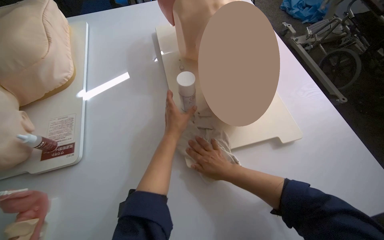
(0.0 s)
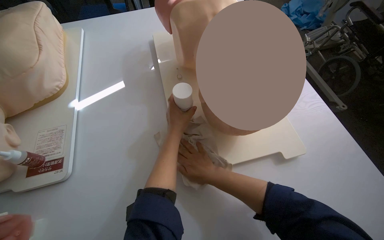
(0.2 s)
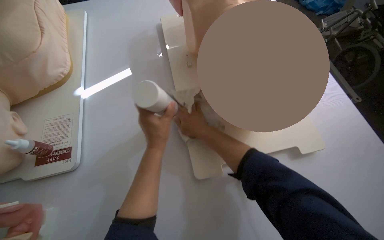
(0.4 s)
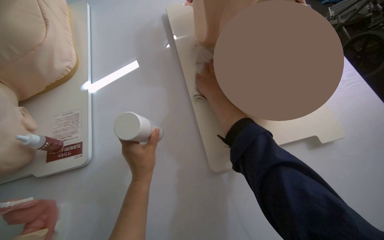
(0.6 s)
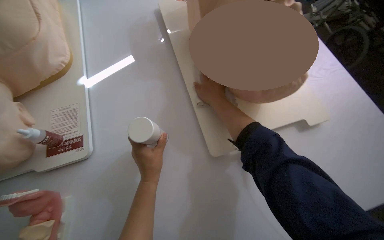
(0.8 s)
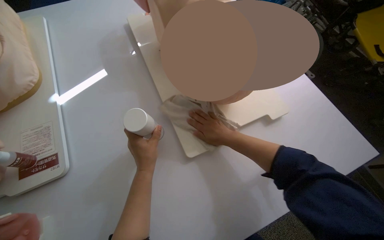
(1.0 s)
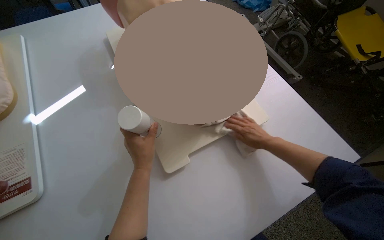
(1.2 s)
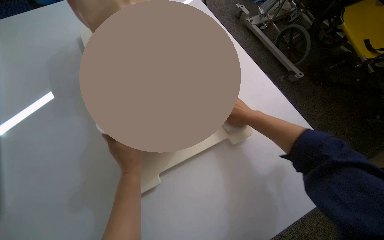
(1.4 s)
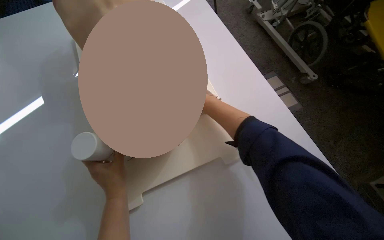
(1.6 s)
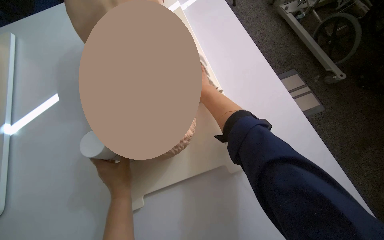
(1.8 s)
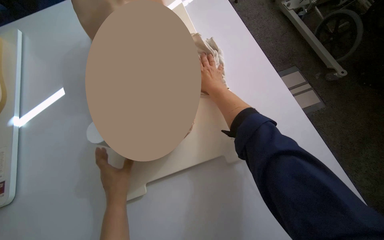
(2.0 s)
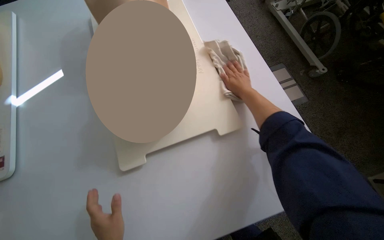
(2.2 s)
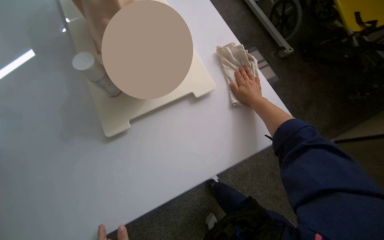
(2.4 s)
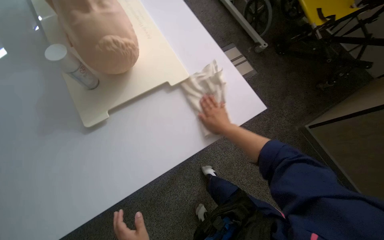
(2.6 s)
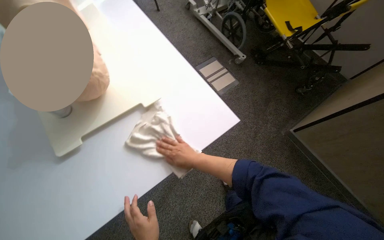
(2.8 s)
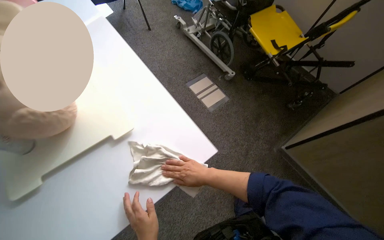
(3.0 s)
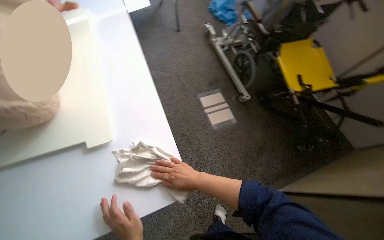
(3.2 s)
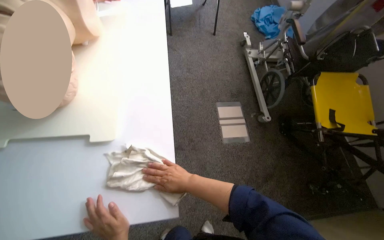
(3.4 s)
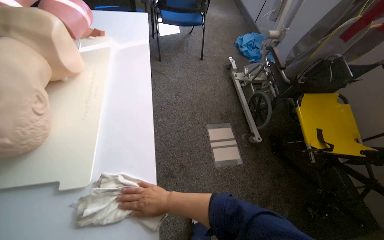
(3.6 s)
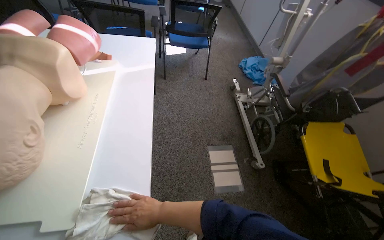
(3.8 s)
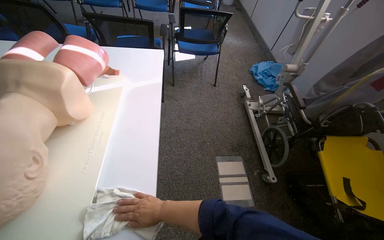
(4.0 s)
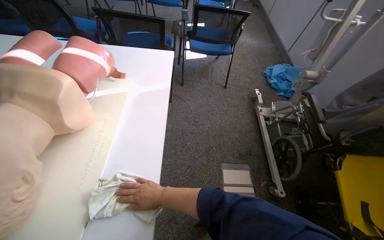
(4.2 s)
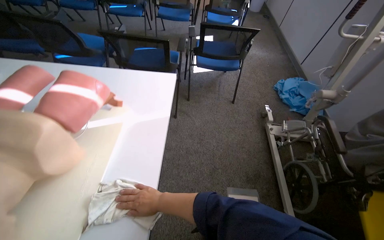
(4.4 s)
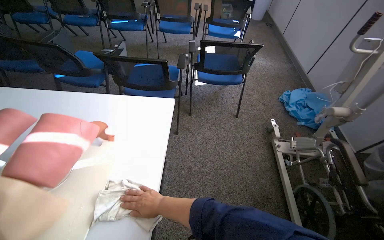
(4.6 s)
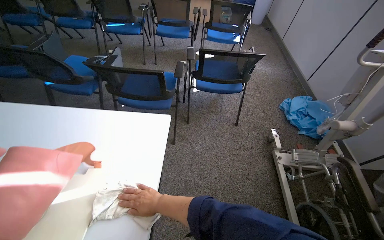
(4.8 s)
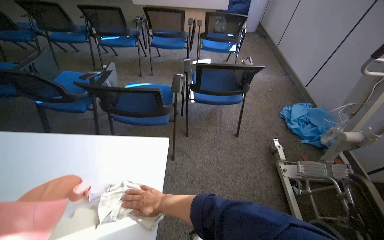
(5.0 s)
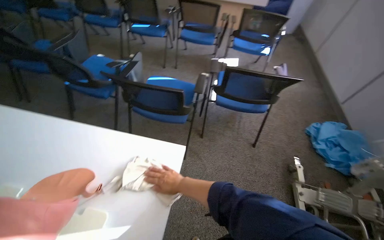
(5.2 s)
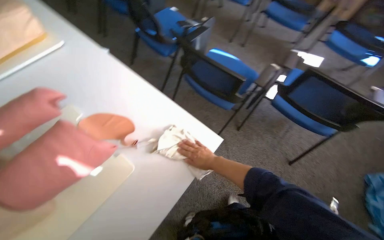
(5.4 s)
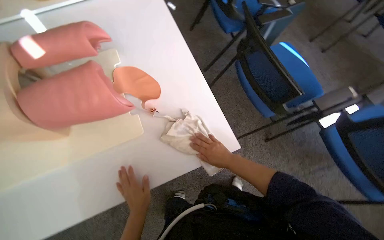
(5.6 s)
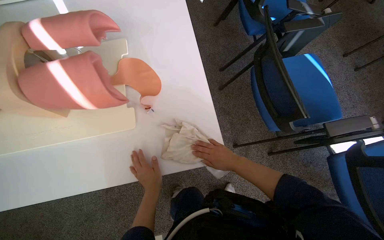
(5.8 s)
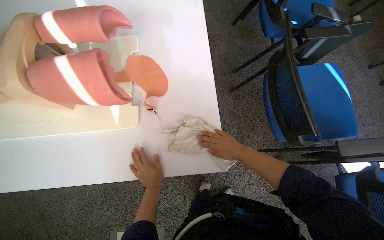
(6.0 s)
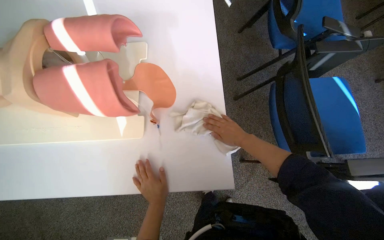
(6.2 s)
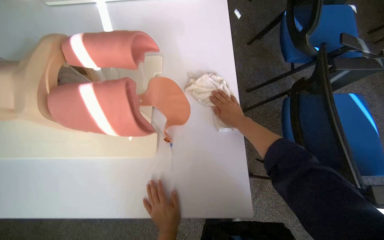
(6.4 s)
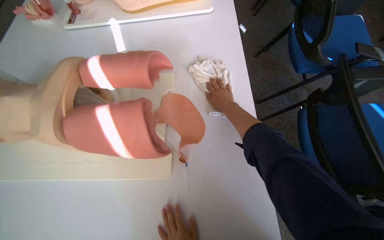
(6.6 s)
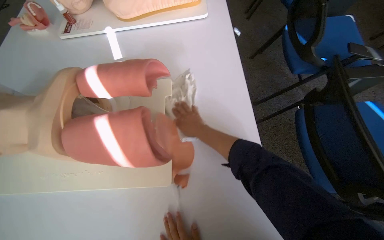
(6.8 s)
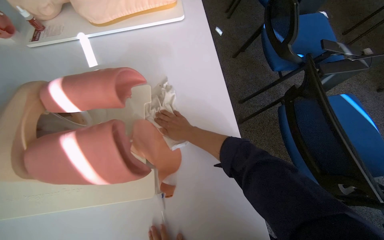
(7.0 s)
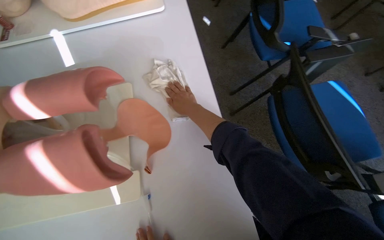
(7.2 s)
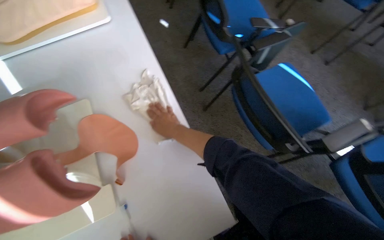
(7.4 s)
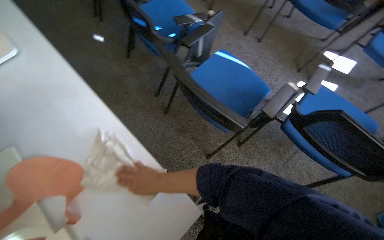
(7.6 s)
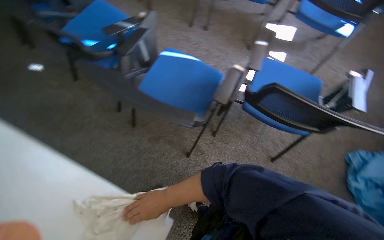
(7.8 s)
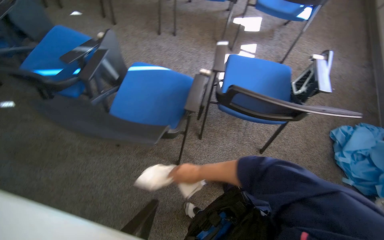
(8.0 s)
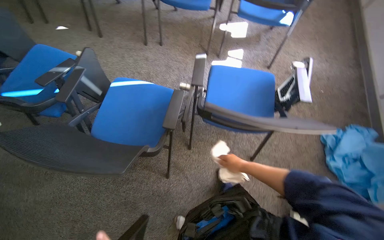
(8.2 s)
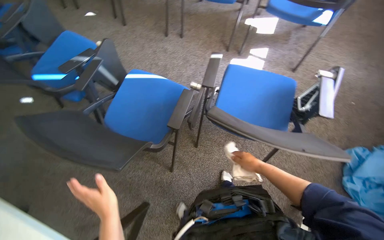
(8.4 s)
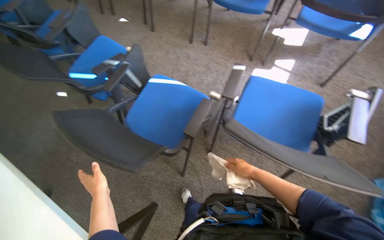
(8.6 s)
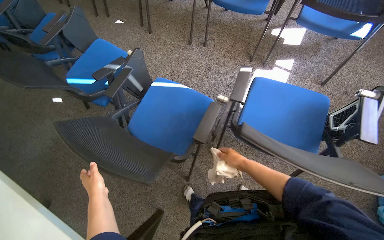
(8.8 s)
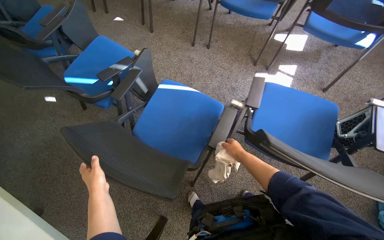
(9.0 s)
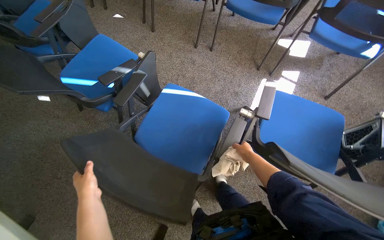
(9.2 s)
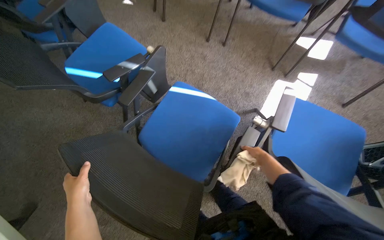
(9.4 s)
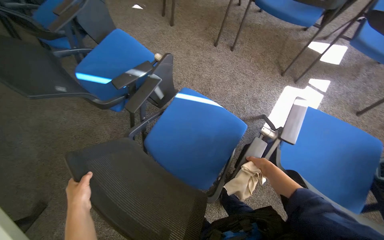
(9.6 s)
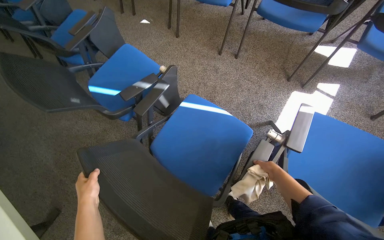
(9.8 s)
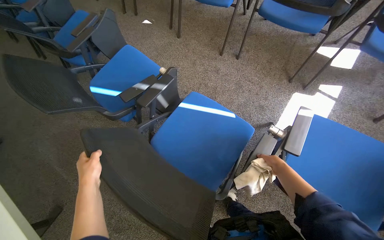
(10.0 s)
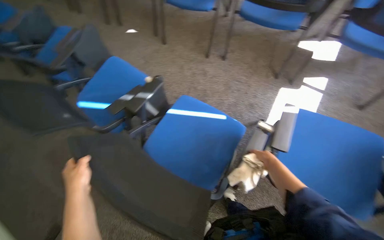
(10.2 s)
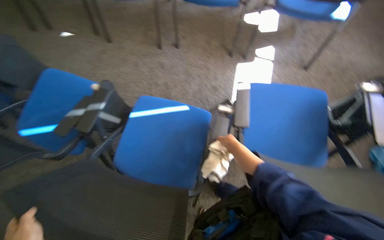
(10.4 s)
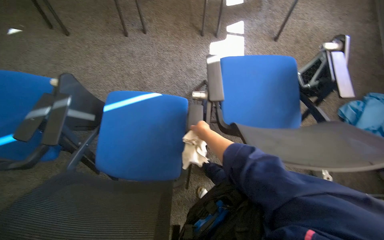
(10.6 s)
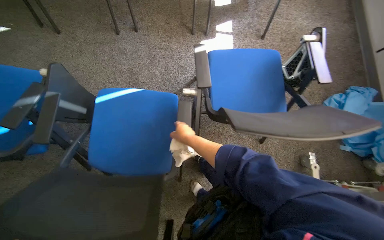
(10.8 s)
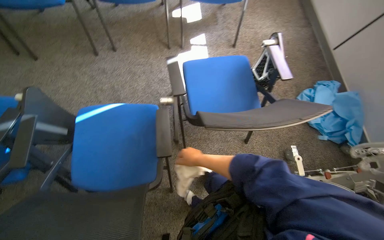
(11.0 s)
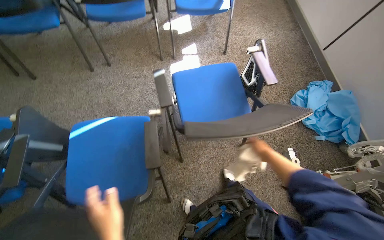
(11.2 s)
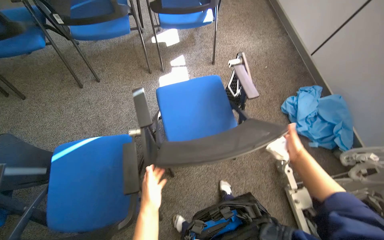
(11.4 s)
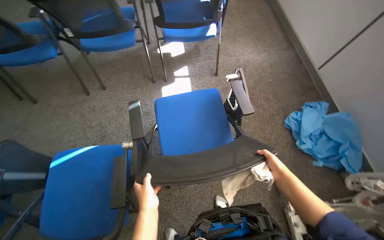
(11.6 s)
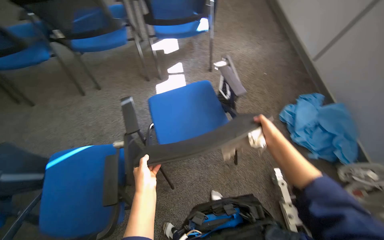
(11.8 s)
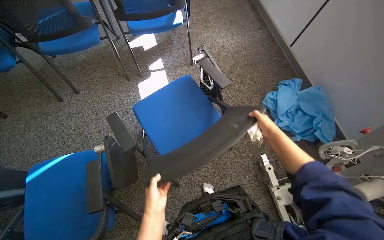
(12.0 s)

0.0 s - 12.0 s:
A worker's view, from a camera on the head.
Job: wiping surfaces.
The whole recording: Wiping tables and mannequins. The worker wipes the white tables and various medical training mannequins with a cloth.
0.0 s - 1.6 s: The right hand goes up and down the picture, about 25 cm each way, reversing 2 times.
1.6 s - 3.0 s: The right hand is displaced down the picture by some 35 cm.
3.0 s - 4.4 s: The head travels roughly 60 cm. The head turns to the left by roughly 40 degrees. The view tips upward by about 15 degrees.
4.4 s - 6.0 s: The head travels some 60 cm. The wearer's head swings about 80 degrees to the left. The camera pitches downward, by roughly 20 degrees.
6.0 s - 7.6 s: The head turns to the right by about 40 degrees.
10.4 s - 12.0 s: The camera is carried to the right, some 50 cm. The scene turns roughly 30 degrees counterclockwise in the picture.

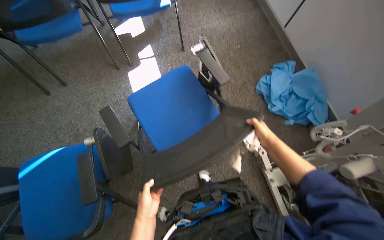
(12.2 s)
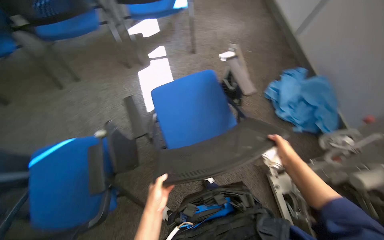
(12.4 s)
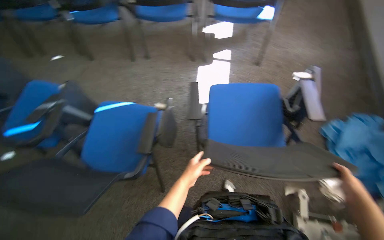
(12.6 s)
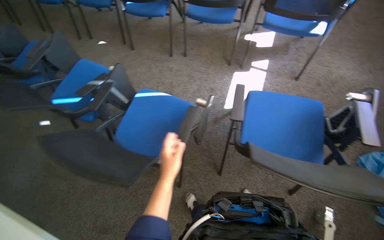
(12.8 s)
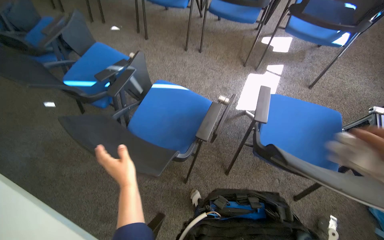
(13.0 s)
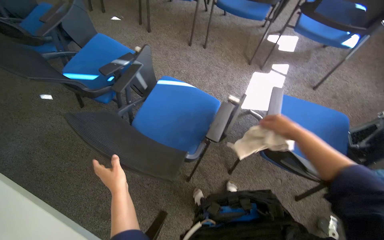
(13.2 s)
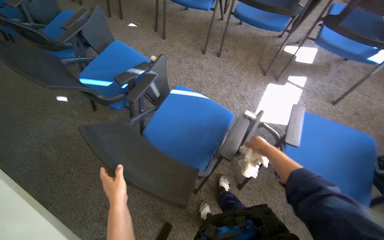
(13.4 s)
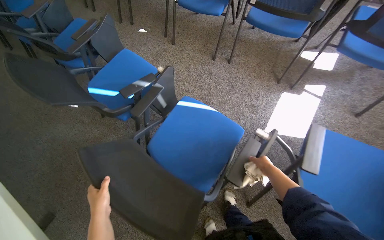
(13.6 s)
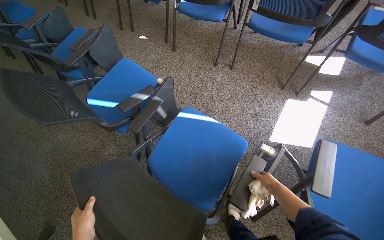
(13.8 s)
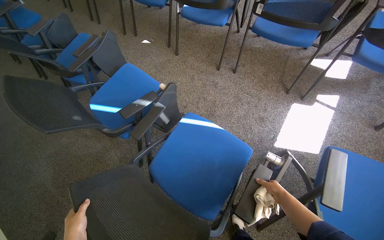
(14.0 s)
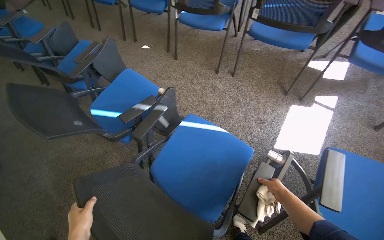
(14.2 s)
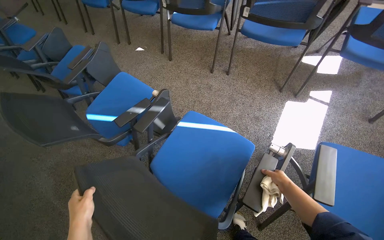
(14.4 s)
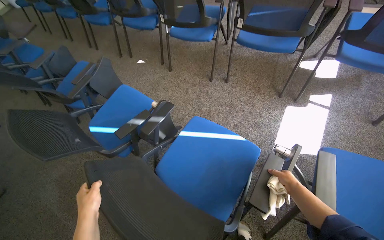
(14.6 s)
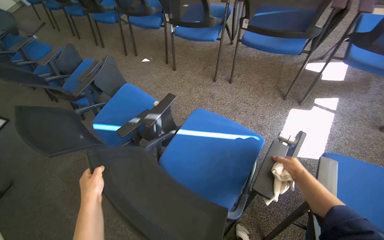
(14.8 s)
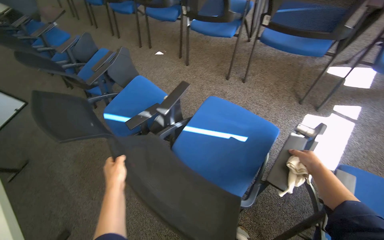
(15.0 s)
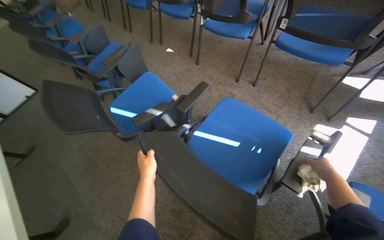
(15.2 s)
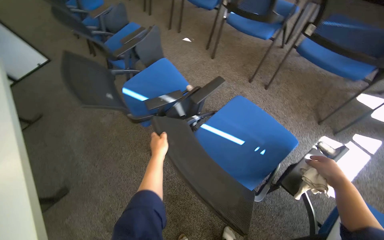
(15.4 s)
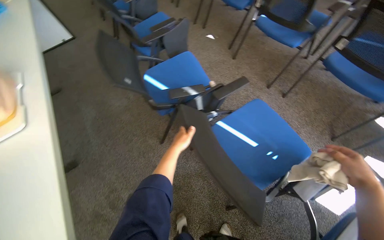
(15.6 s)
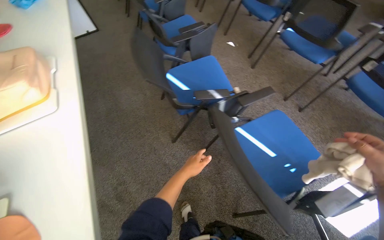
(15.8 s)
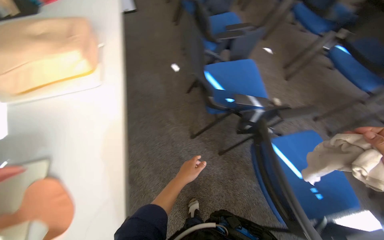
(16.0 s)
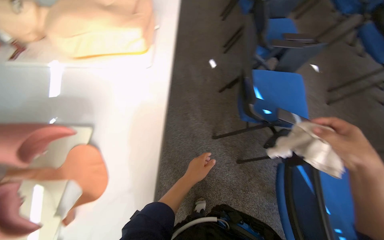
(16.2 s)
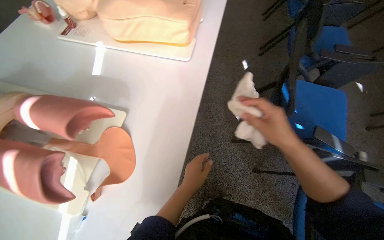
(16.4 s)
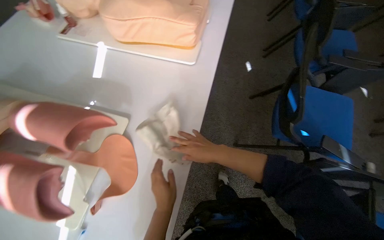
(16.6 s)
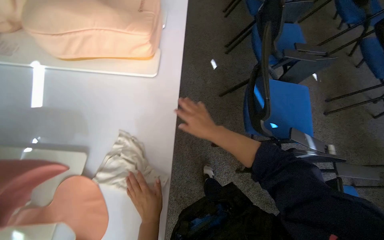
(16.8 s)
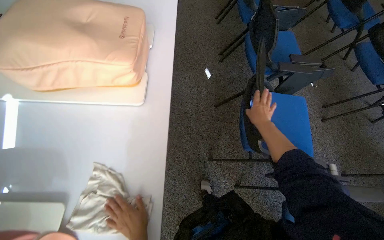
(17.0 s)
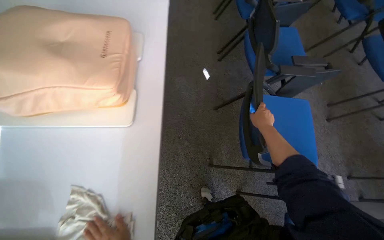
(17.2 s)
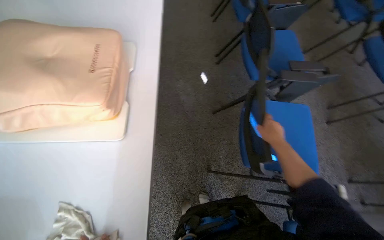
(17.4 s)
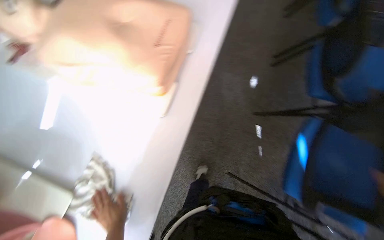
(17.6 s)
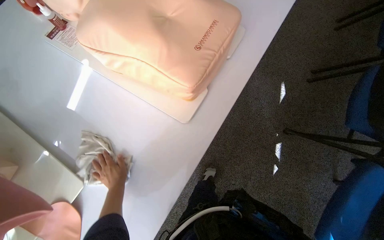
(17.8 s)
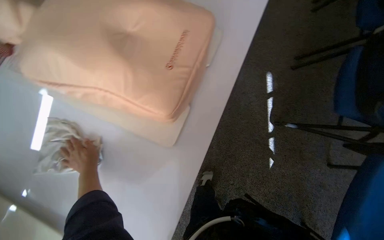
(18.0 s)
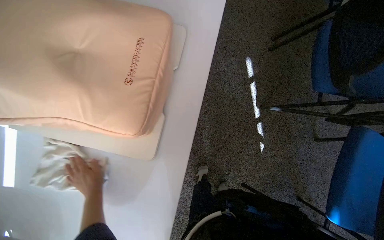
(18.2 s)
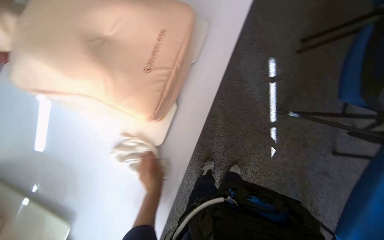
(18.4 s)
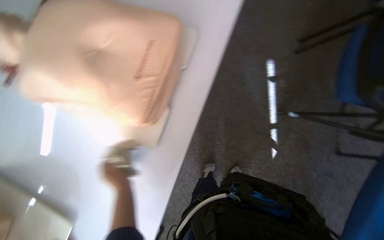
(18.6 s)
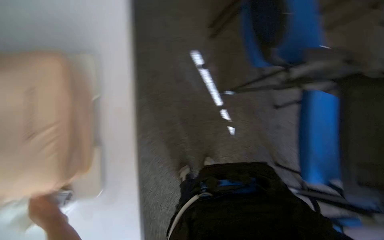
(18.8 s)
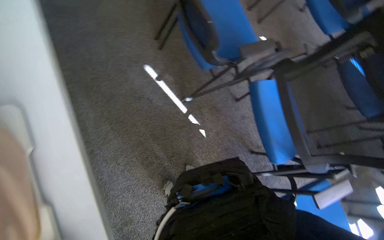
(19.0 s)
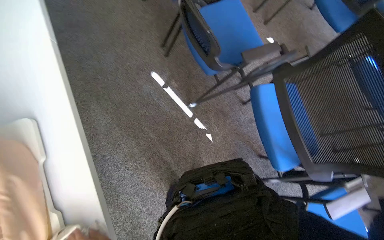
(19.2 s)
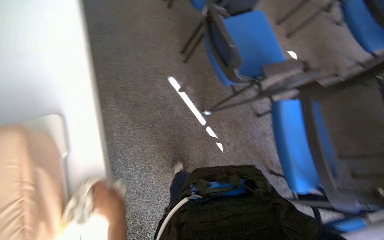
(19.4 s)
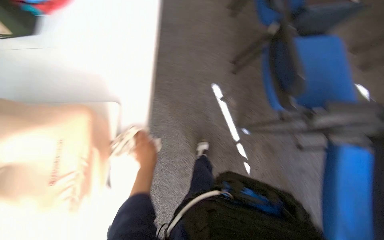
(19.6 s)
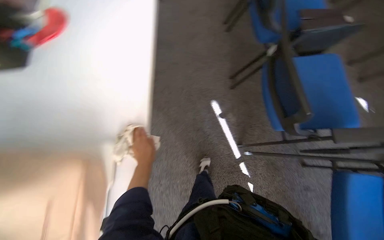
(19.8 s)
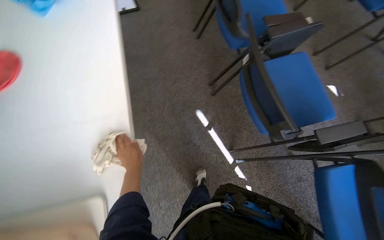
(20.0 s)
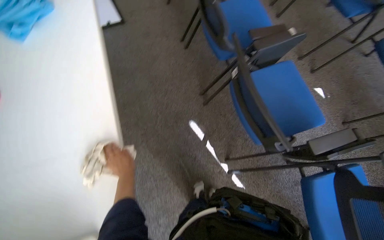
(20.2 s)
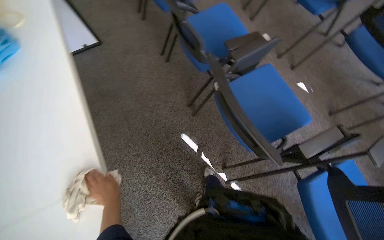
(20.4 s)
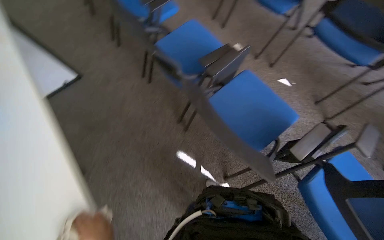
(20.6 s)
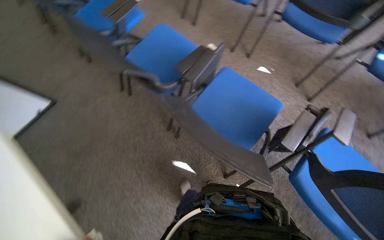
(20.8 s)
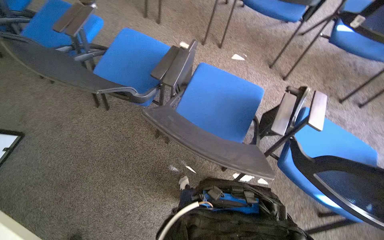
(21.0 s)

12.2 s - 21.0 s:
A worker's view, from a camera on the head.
Job: wiping surfaces.
The whole recording: Wiping tables and mannequins. The worker wipes the white tables and various medical training mannequins with a cloth.
12.2 s - 13.6 s: The camera is carried roughly 50 cm. The head turns to the left by roughly 55 degrees.
13.6 s - 15.2 s: The right hand shifts about 15 cm to the right.
15.2 s - 16.6 s: The wearer moves roughly 70 cm. The head turns to the left by about 65 degrees.
16.6 s - 18.0 s: The camera travels about 50 cm. The view tilts roughly 10 degrees downward.
19.6 s - 21.0 s: The camera is carried approximately 50 cm. The wearer looks approximately 60 degrees further to the right.
